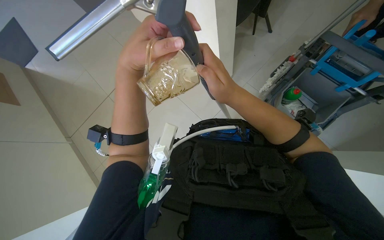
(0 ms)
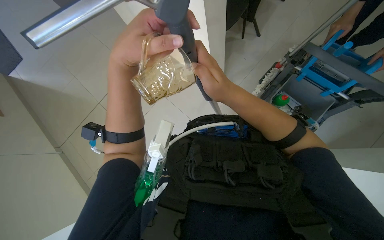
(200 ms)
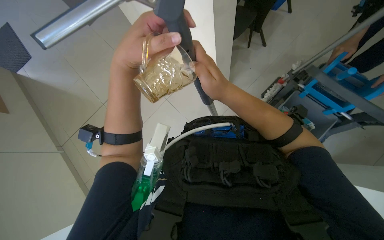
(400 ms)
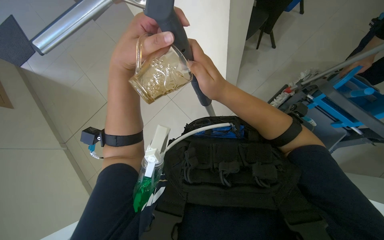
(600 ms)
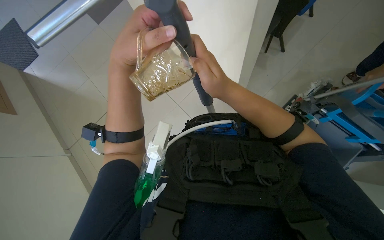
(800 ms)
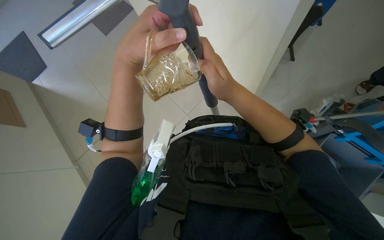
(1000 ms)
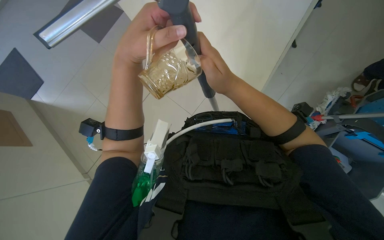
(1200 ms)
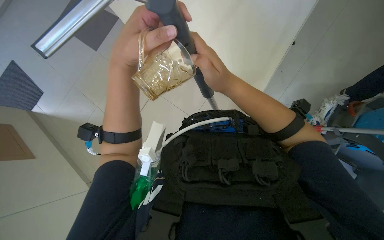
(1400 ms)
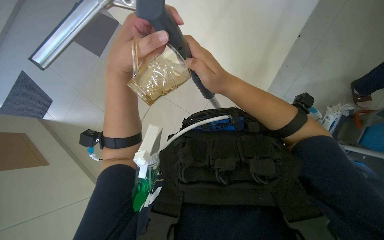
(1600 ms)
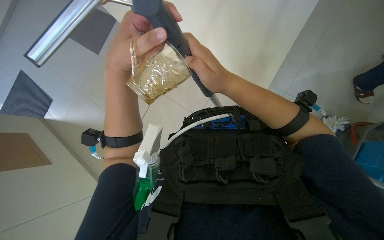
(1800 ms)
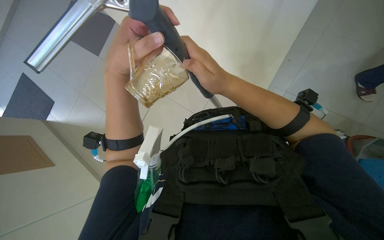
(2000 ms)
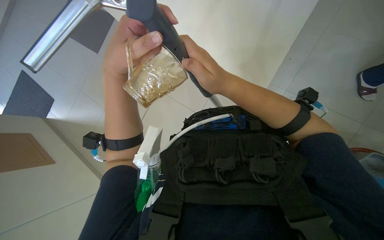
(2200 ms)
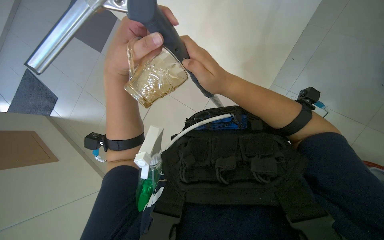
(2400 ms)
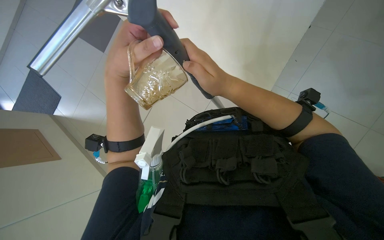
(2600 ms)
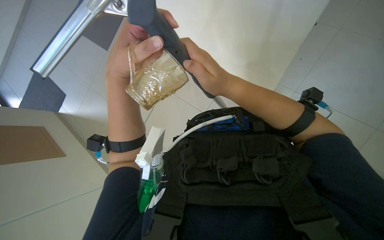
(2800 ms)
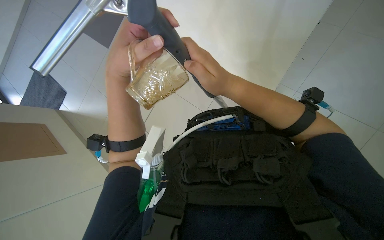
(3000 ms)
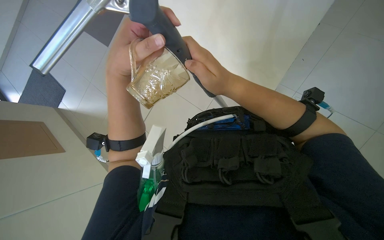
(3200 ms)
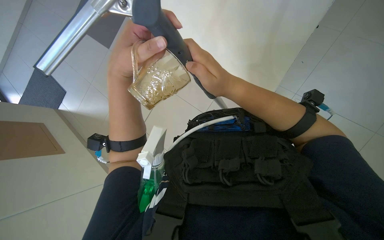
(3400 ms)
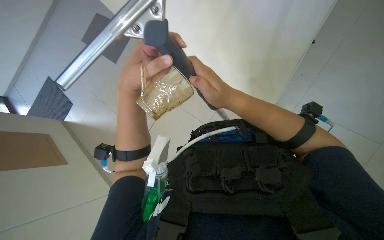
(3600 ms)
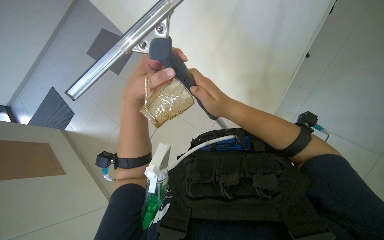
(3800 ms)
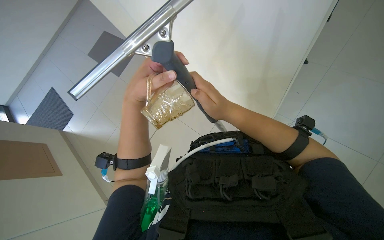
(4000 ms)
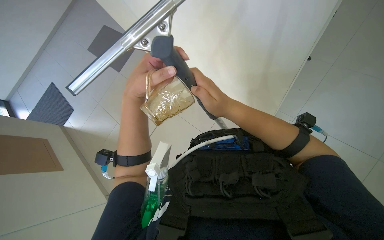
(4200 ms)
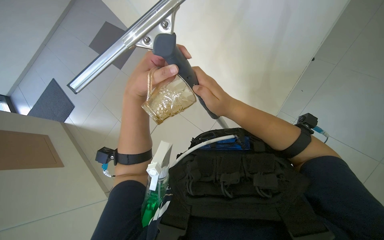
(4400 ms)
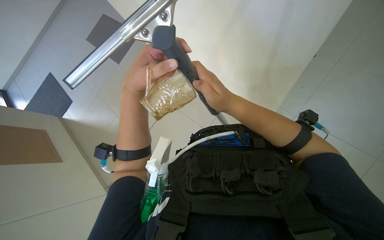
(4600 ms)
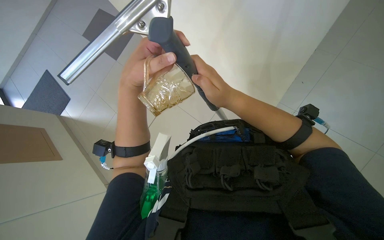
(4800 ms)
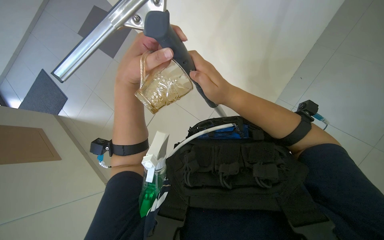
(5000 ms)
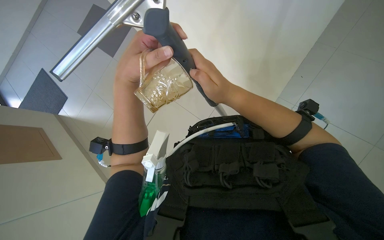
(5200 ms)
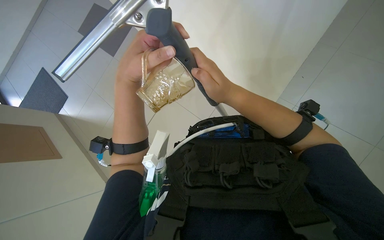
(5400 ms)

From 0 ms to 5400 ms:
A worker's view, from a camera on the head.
Job: preparing cleaning supplies.
The whole recording: Preparing window cleaning tool. The worker attaches a cup to the squeegee handle and adjusts the tool for use.
From 0 ms to 2800 ms: The hands stay close to where they were, moving slightly.
From 2800 ms to 5400 ms: The hands are busy where they are.

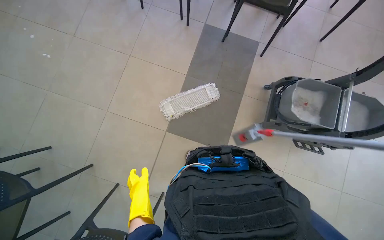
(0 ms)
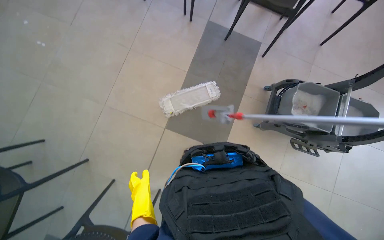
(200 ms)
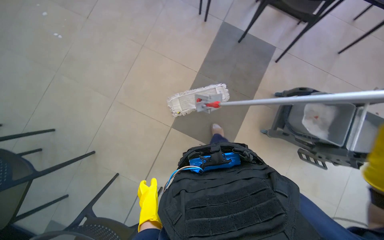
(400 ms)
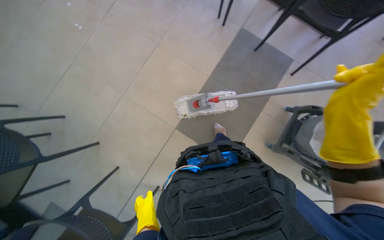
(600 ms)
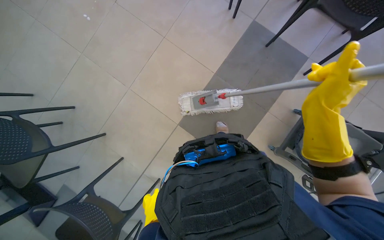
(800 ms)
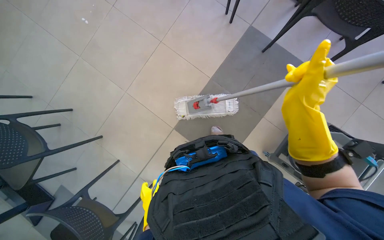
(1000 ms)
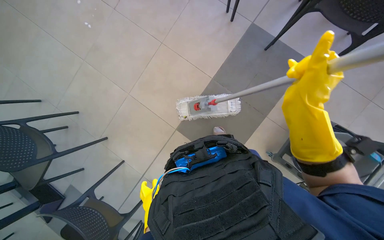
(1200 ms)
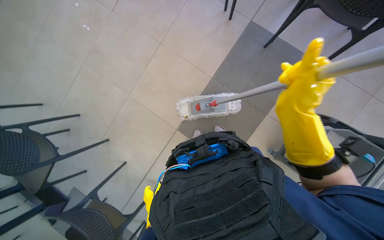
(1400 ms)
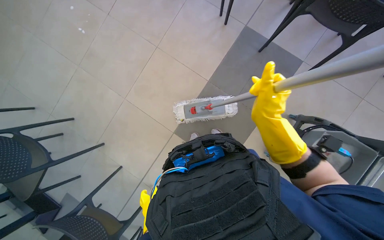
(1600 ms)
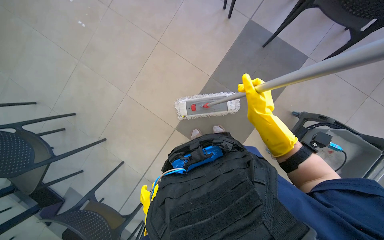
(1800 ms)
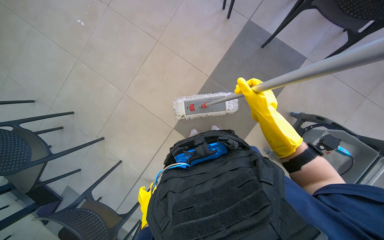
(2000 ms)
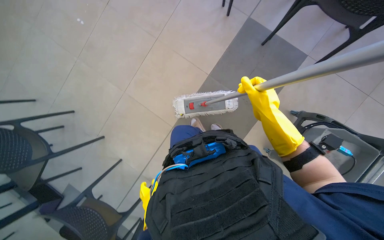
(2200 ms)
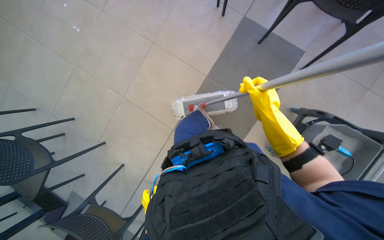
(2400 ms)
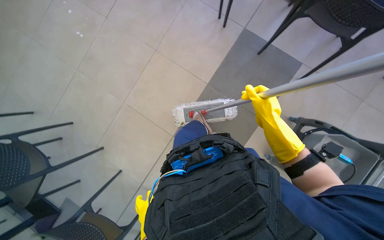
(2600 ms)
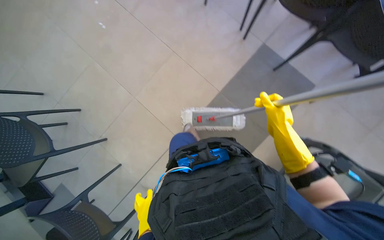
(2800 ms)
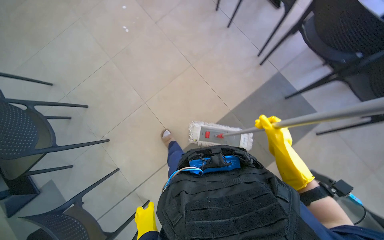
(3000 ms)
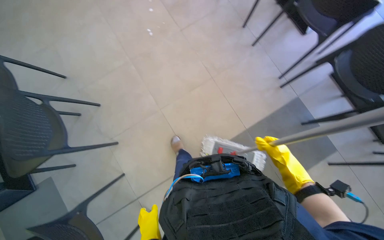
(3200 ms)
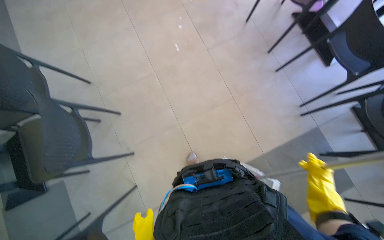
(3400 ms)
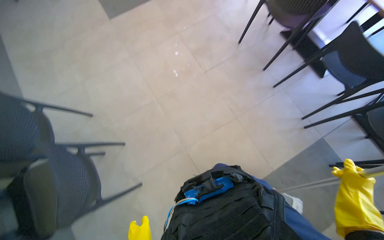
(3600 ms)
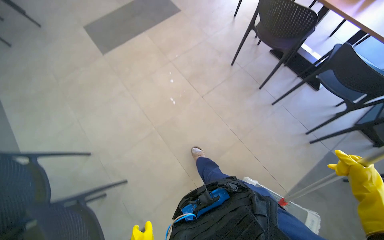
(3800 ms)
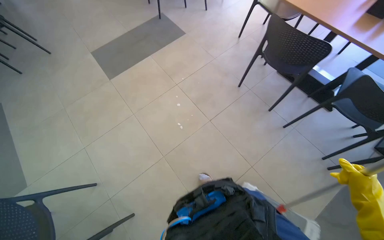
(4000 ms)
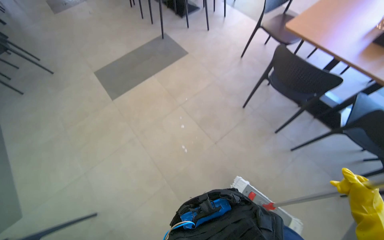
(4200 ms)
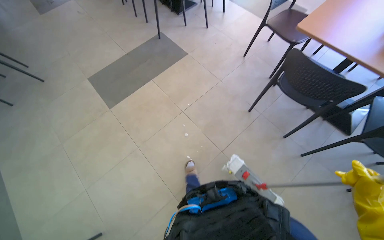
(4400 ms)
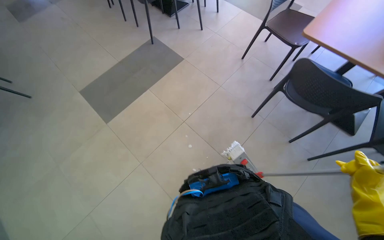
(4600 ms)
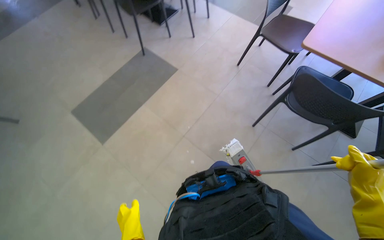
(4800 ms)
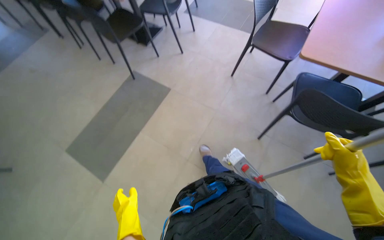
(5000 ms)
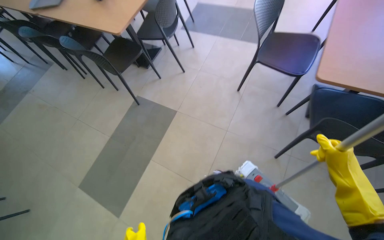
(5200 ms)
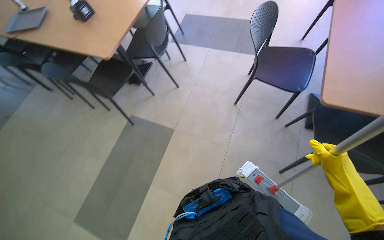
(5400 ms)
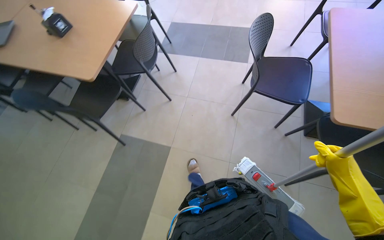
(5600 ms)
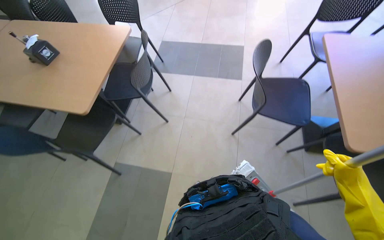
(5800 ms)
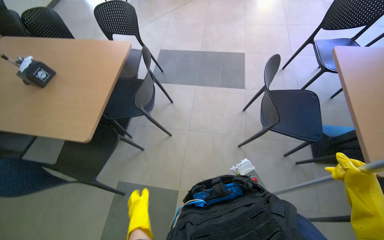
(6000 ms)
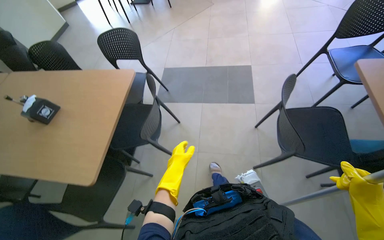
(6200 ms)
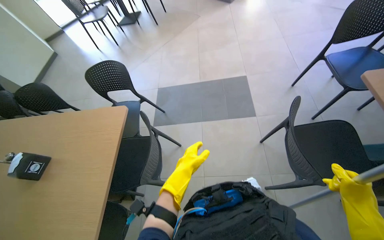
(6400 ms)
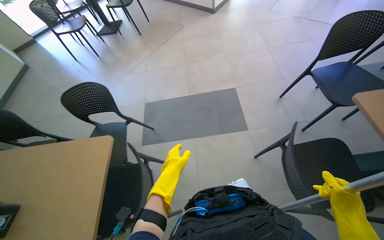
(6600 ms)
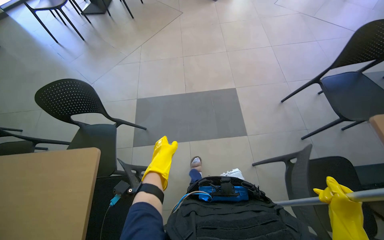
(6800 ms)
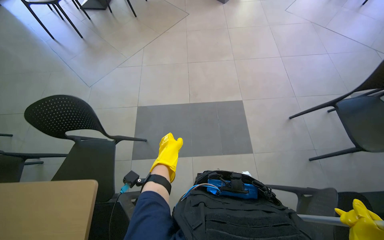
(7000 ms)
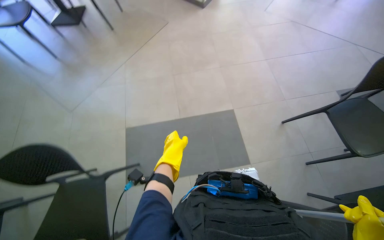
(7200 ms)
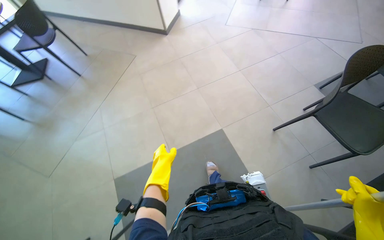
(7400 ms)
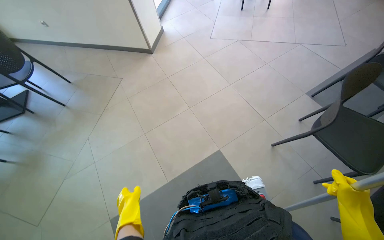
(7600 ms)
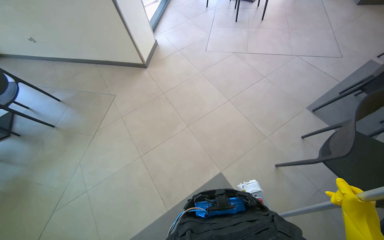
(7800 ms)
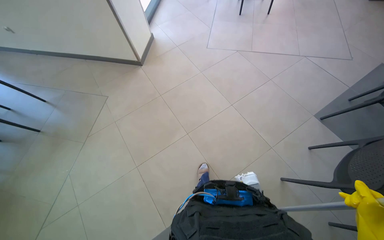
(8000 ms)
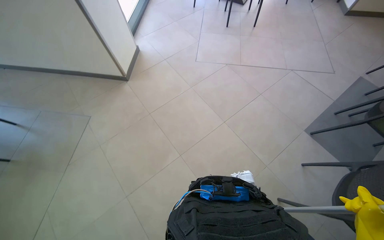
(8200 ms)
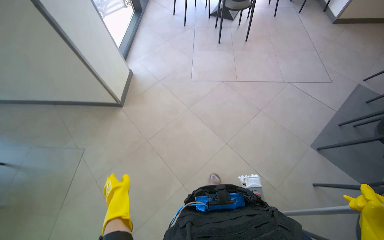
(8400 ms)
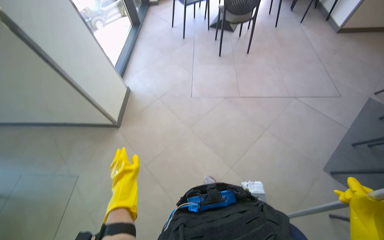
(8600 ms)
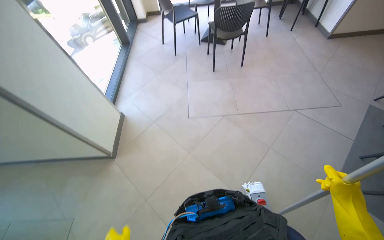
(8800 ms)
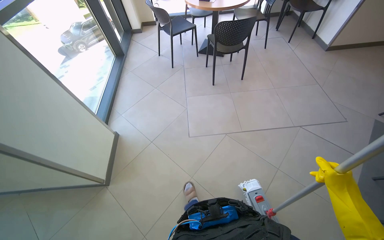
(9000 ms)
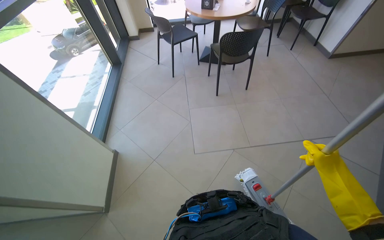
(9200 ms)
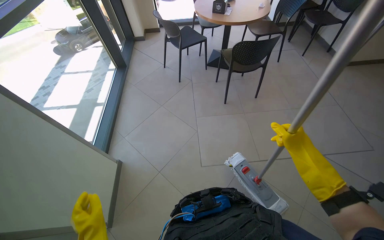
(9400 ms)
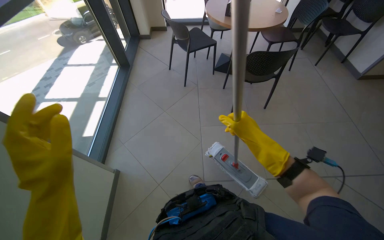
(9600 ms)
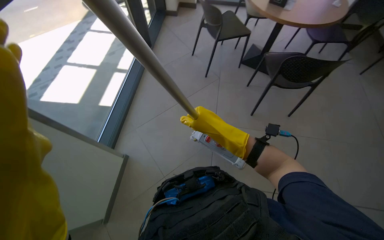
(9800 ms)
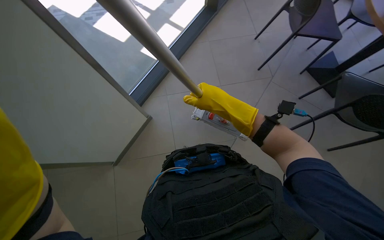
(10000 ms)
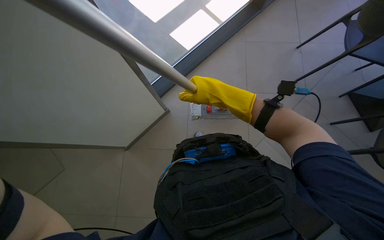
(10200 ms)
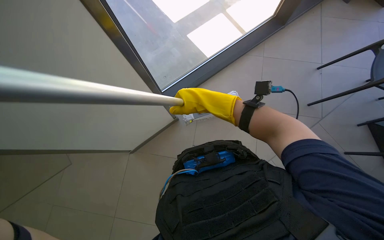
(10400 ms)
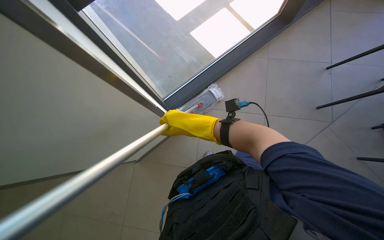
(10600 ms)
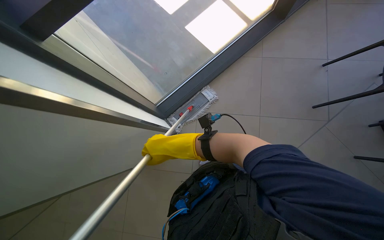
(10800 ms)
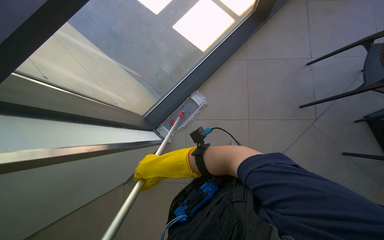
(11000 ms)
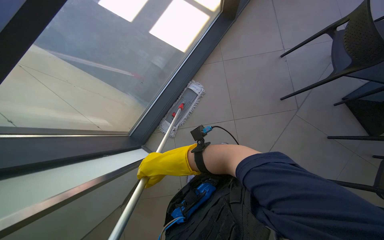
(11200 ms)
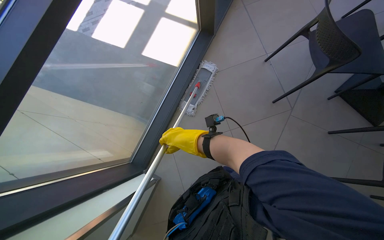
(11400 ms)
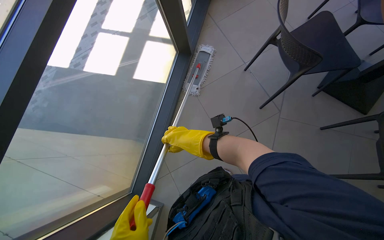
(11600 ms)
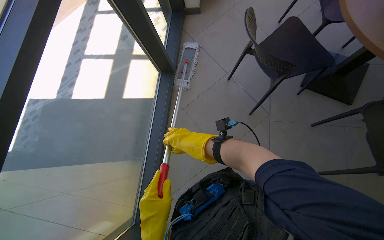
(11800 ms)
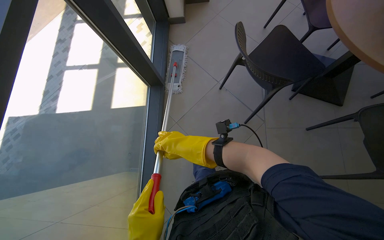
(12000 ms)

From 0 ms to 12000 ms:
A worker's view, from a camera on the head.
Job: mopping floor.
The whole recording: Mopping cafeteria floor. The worker mops the cafeteria floor, occasionally moving chairs and wringing out the mop head.
From 3000 ms to 4400 ms: The wearer moves approximately 80 cm. The view tips upward by some 25 degrees.
From 4400 ms to 6000 ms: The camera travels roughly 1.5 m. The head turns to the right by about 40 degrees.
From 6000 ms to 7600 ms: The camera travels about 1.5 m. The wearer looks about 25 degrees further to the right.
From 7600 ms to 9000 ms: The wearer moves some 1.5 m. The head turns to the right by approximately 20 degrees.
From 9000 ms to 10400 ms: The camera is carried some 70 cm. The head turns to the left by roughly 40 degrees.
From 10400 ms to 12000 ms: The wearer looks roughly 40 degrees further to the right. The camera pitches upward, by about 15 degrees.

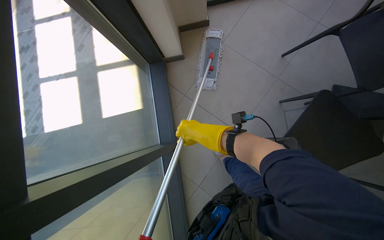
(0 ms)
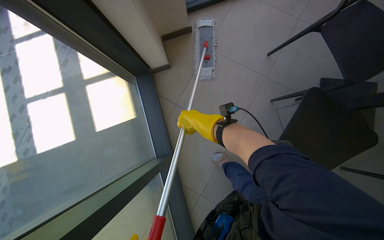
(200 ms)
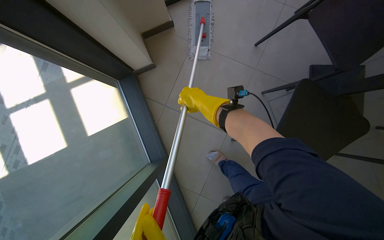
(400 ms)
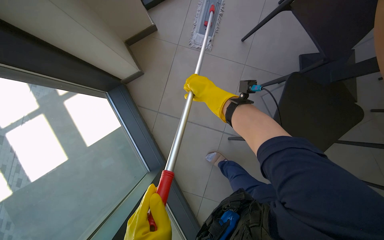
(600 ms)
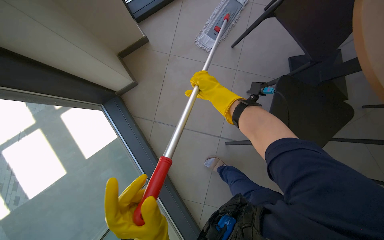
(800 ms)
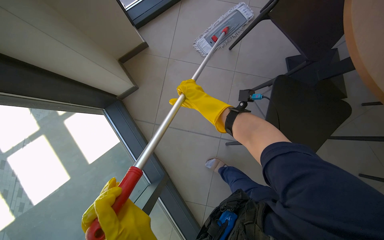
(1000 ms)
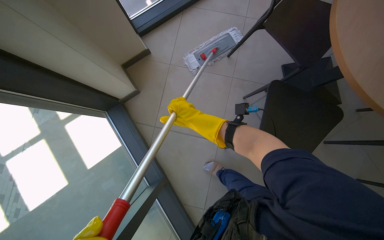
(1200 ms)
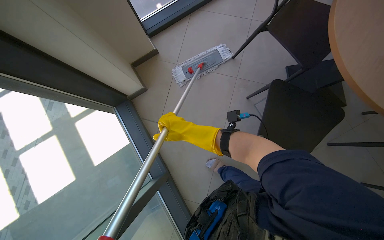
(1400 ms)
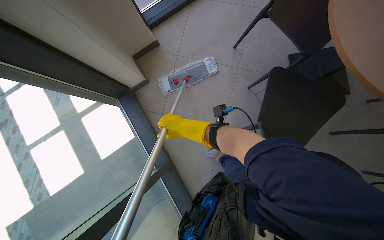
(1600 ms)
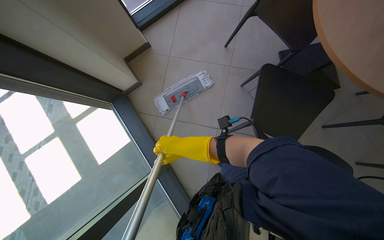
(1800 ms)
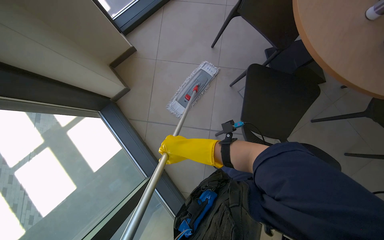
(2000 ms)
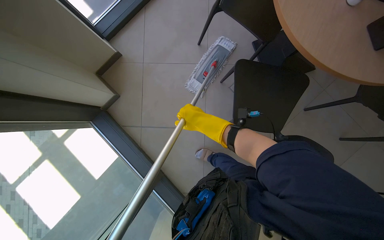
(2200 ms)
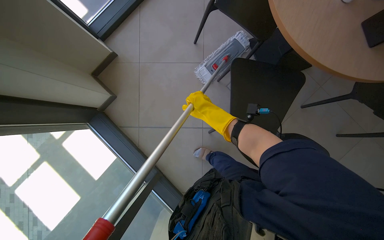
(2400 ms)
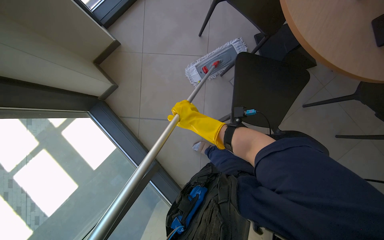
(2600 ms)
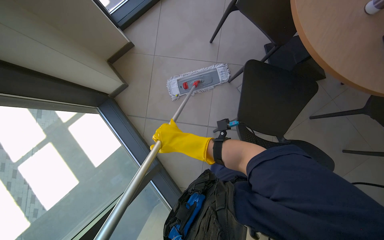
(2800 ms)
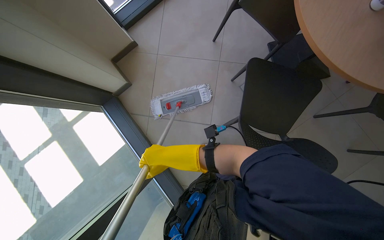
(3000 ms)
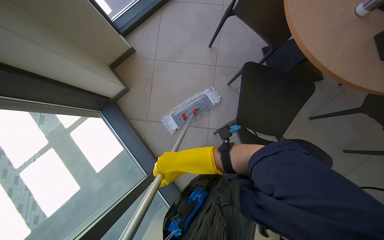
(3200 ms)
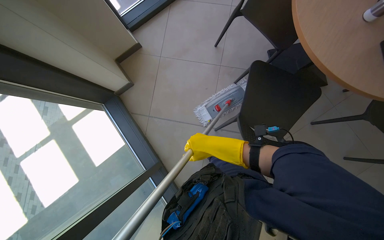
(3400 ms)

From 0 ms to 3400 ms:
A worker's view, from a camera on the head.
Job: mopping floor.
The whole recording: Mopping cafeteria floor. The worker mops the cafeteria floor, occasionally moving chairs and wringing out the mop head.
From 1600 ms to 3400 ms: The right hand moves up and down the picture over some 20 cm, changing direction 2 times.
